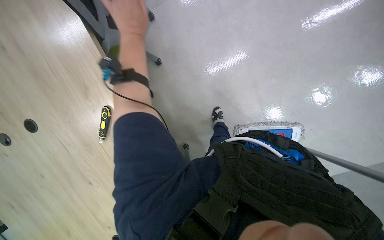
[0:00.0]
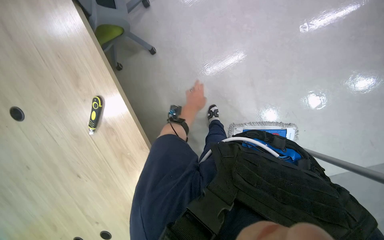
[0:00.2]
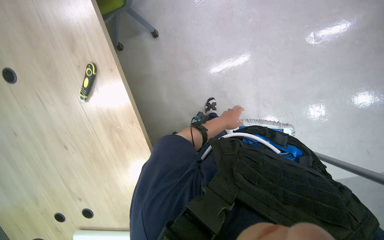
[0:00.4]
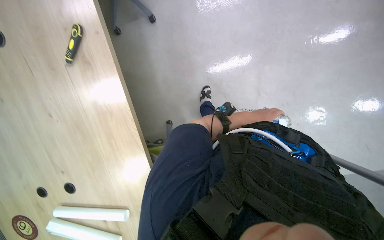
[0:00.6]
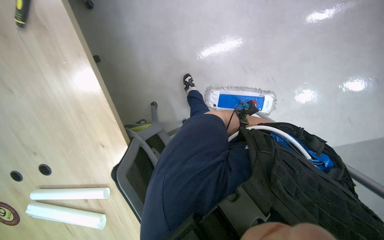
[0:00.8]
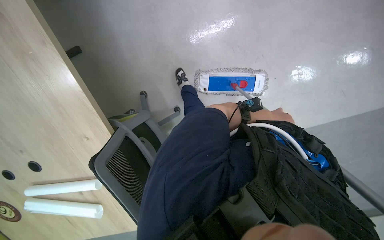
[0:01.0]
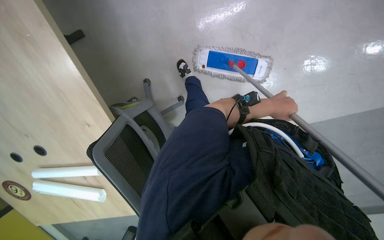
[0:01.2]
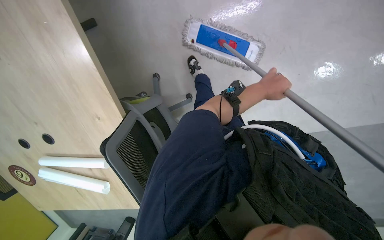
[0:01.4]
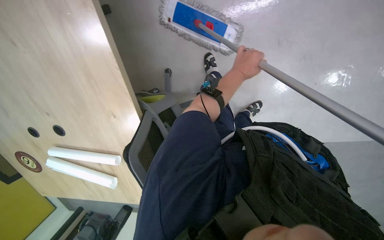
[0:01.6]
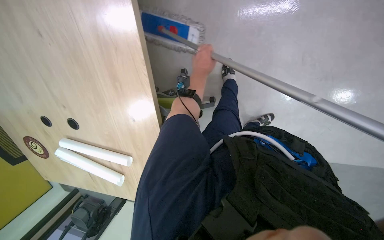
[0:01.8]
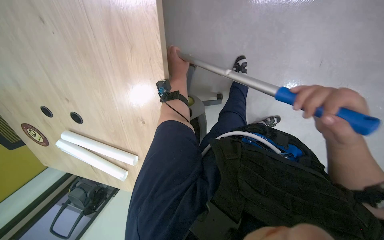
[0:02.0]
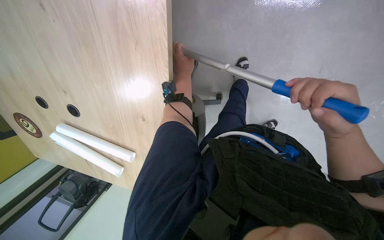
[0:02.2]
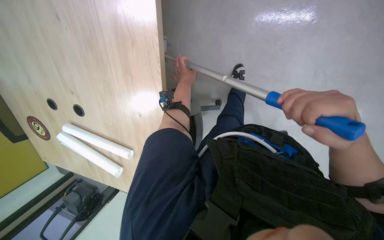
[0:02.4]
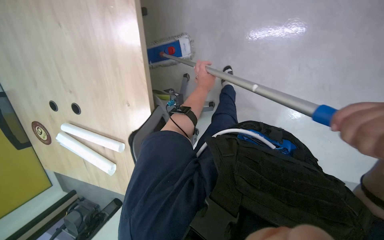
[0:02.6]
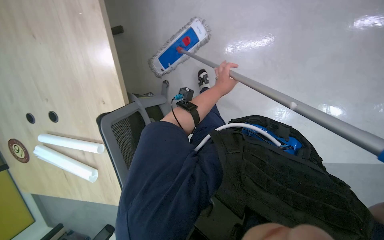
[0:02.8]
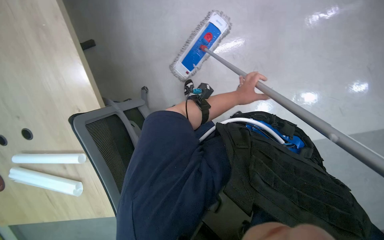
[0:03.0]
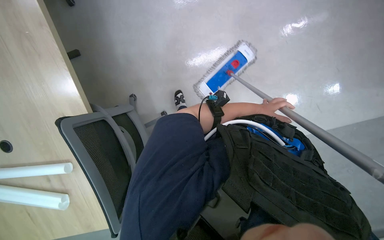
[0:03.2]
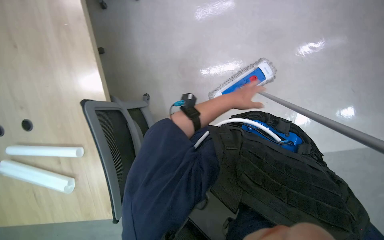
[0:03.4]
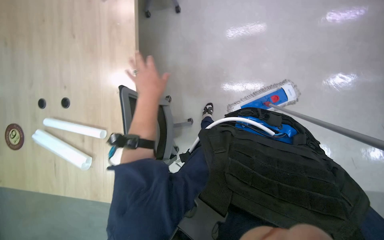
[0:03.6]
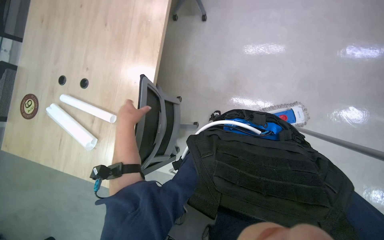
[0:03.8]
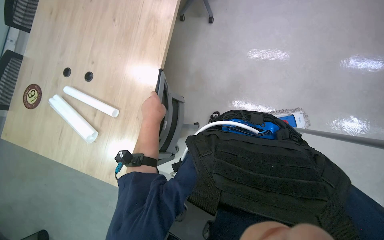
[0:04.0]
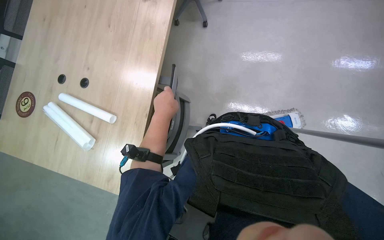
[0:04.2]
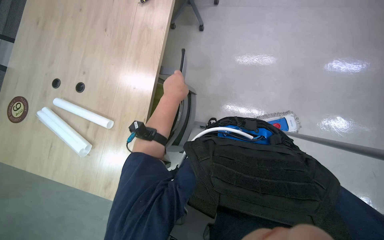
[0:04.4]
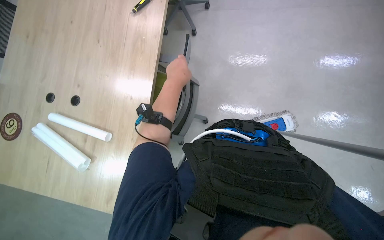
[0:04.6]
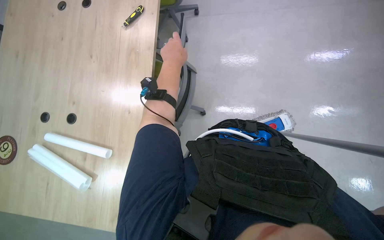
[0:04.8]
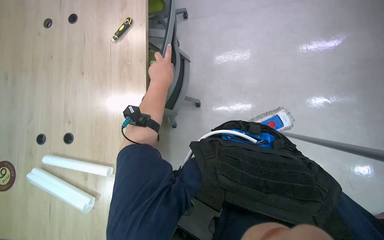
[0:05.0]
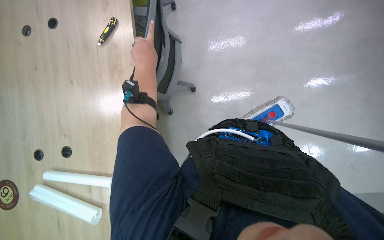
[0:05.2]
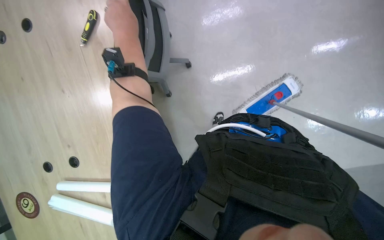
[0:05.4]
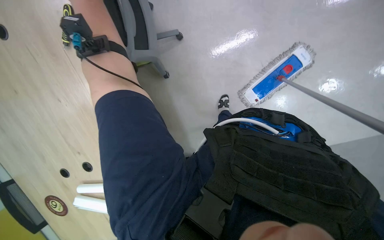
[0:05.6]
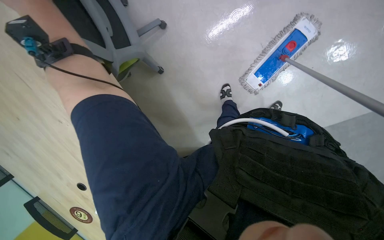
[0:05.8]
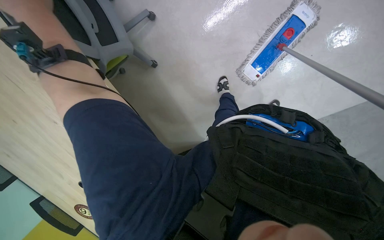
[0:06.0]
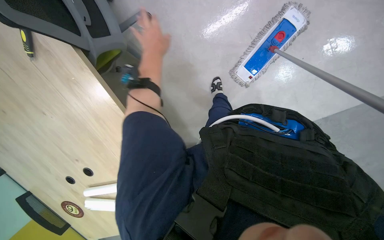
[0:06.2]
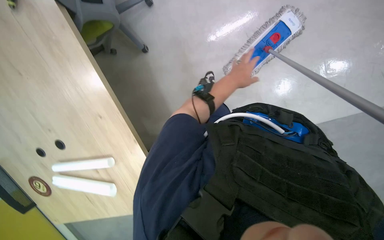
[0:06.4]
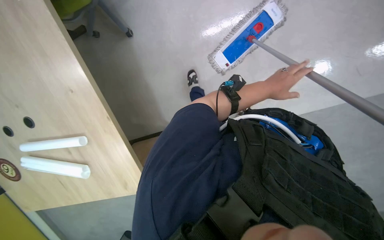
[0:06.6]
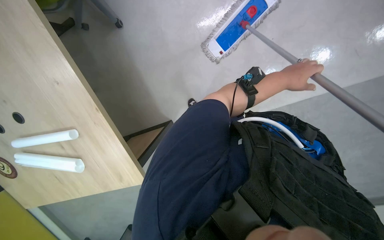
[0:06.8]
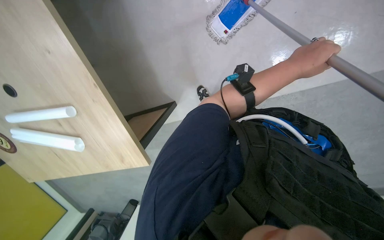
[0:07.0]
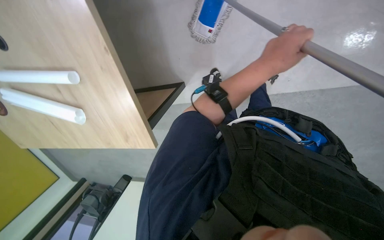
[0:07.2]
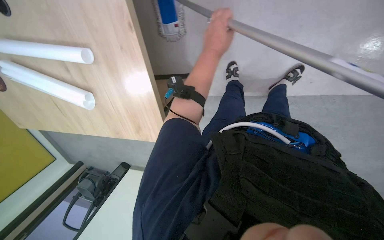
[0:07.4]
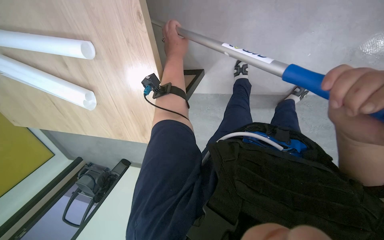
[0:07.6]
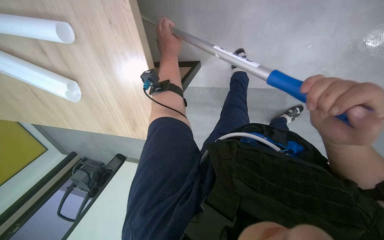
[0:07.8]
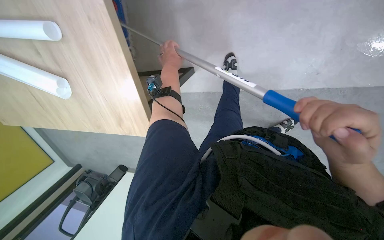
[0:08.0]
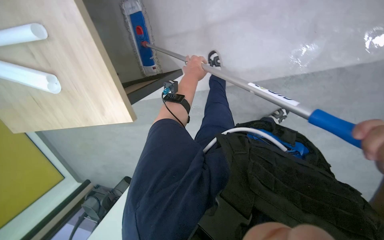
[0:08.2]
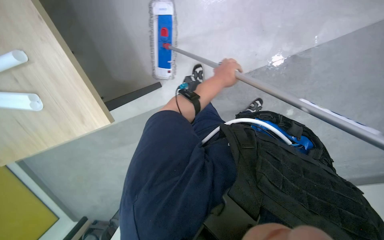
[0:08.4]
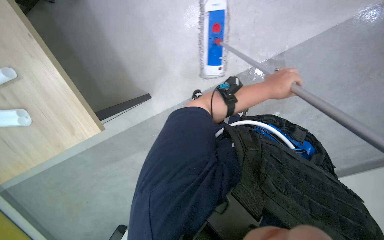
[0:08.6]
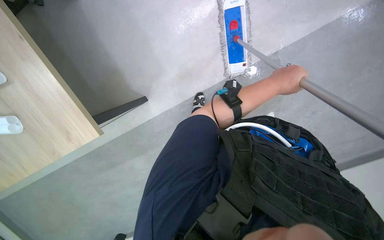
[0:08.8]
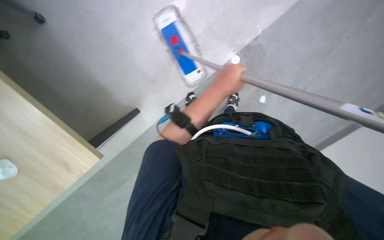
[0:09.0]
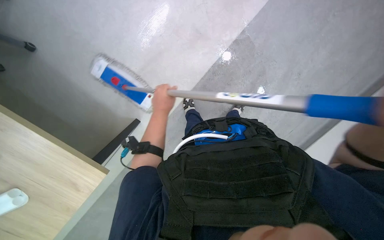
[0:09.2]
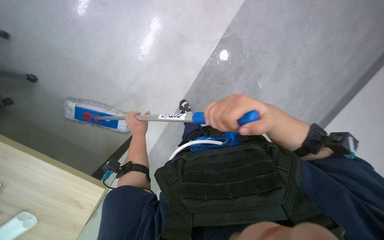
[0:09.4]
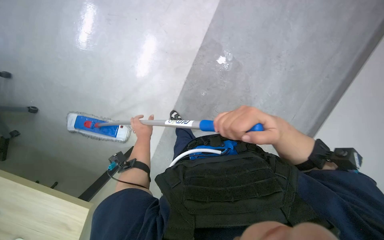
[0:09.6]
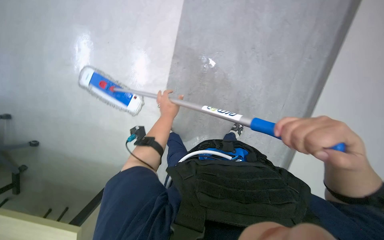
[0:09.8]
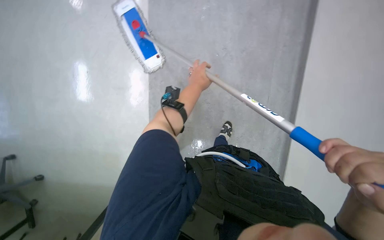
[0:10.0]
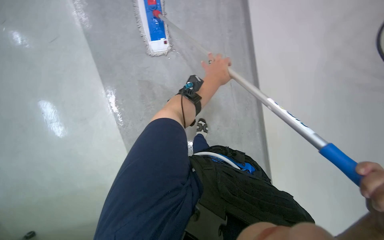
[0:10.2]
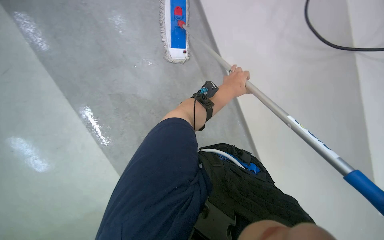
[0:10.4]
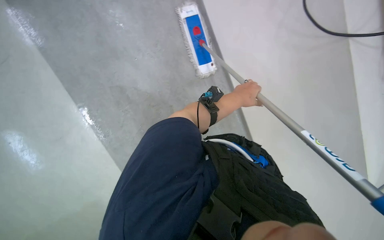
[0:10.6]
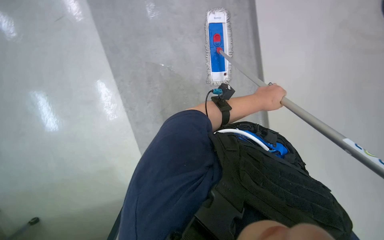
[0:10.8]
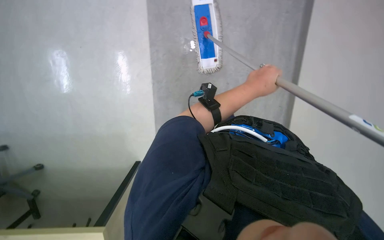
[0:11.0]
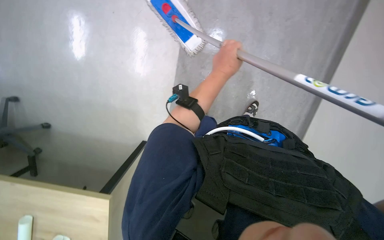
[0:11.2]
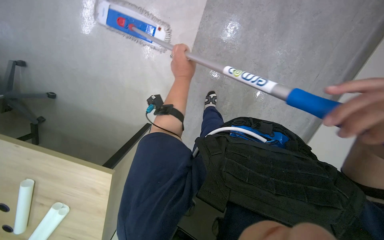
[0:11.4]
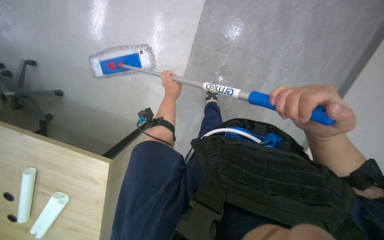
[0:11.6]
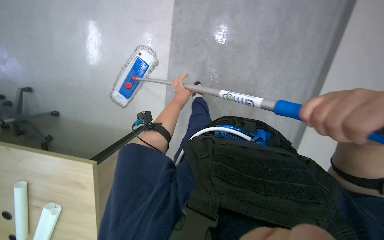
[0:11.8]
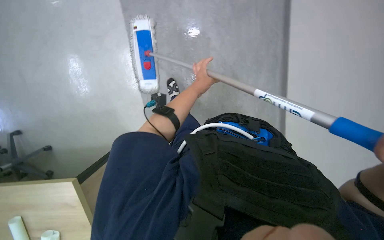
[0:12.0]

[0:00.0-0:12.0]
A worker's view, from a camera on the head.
Job: mopping floor.
The whole recording: Mopping office floor. The worker mops the office floor, moving chairs to access the area.
0:00.0 to 0:01.6: The wearer moves approximately 50 cm. The view tilts about 15 degrees downward.
0:01.6 to 0:03.0: The view pans to the left by roughly 20 degrees. The view tilts roughly 20 degrees upward. The left hand travels to the left and back again, about 15 cm each way.
0:03.0 to 0:04.4: The head rotates roughly 25 degrees to the left. The camera pitches upward, by about 15 degrees. The left hand swings left and right, some 50 cm each way, with 2 reversals.
0:04.4 to 0:06.0: The view tips downward by about 15 degrees. The scene turns about 30 degrees counterclockwise in the picture.
0:06.0 to 0:07.6: The wearer looks roughly 20 degrees further downward.
0:07.6 to 0:09.0: The left hand goes about 20 cm to the right.
0:09.0 to 0:10.4: The left hand moves approximately 25 cm to the left and comes back.
0:10.4 to 0:12.0: The left hand is displaced farther from the camera by roughly 10 cm, and travels to the left and back again, about 25 cm each way.

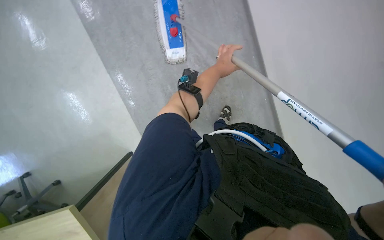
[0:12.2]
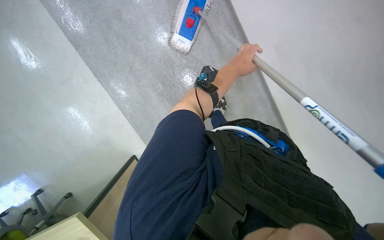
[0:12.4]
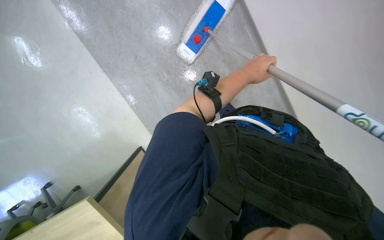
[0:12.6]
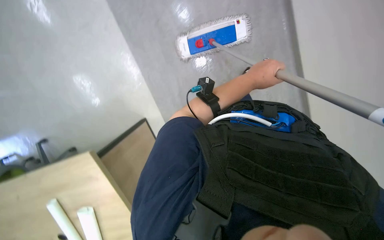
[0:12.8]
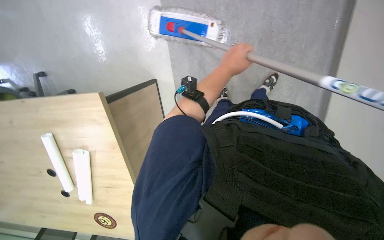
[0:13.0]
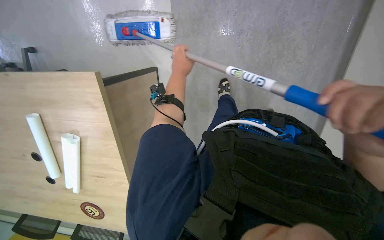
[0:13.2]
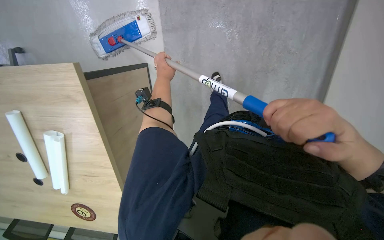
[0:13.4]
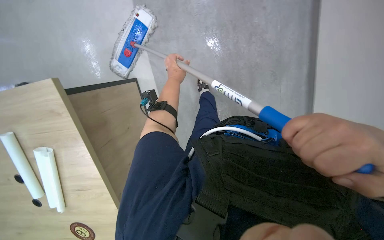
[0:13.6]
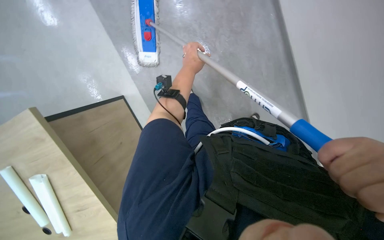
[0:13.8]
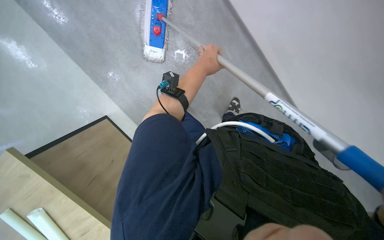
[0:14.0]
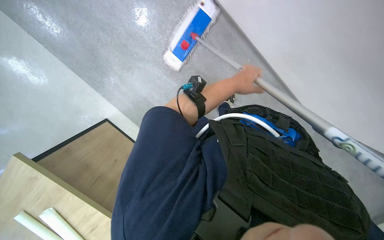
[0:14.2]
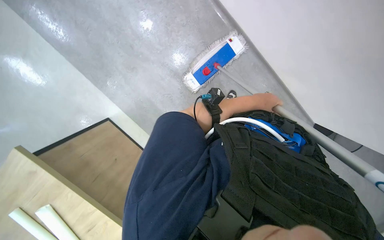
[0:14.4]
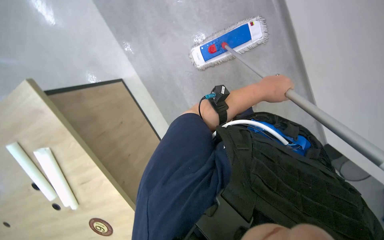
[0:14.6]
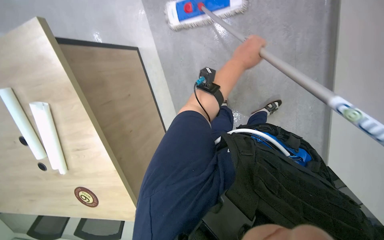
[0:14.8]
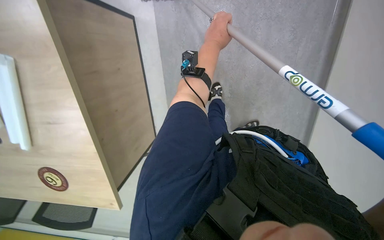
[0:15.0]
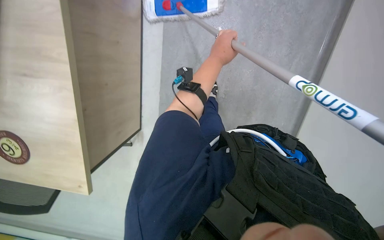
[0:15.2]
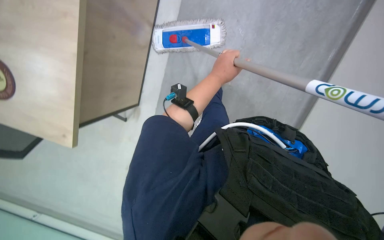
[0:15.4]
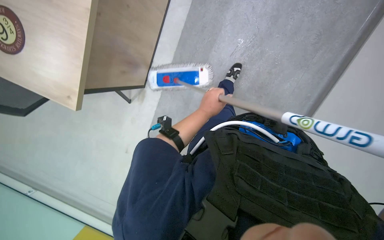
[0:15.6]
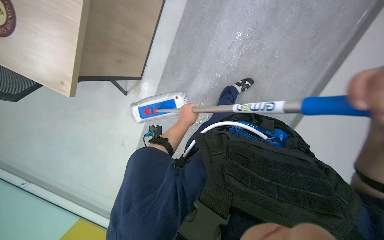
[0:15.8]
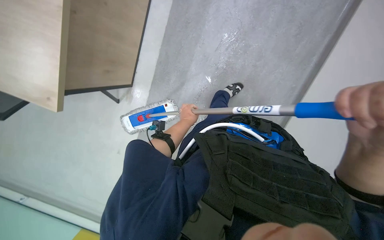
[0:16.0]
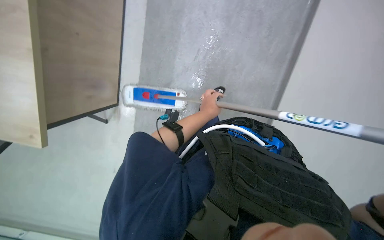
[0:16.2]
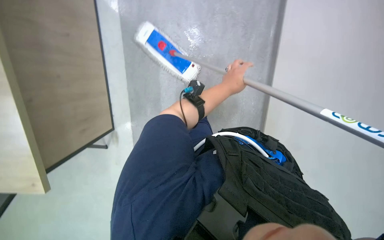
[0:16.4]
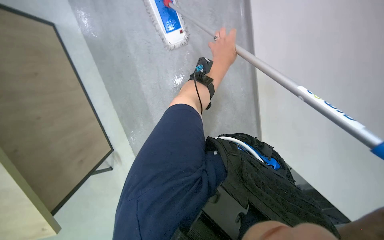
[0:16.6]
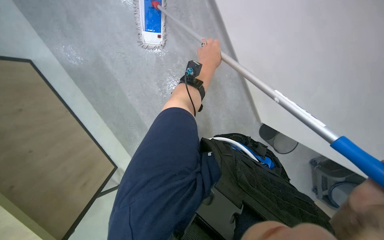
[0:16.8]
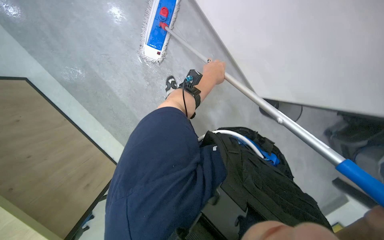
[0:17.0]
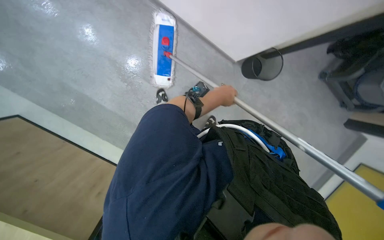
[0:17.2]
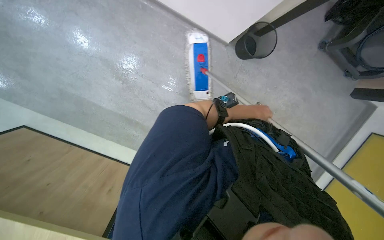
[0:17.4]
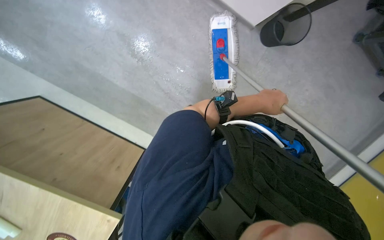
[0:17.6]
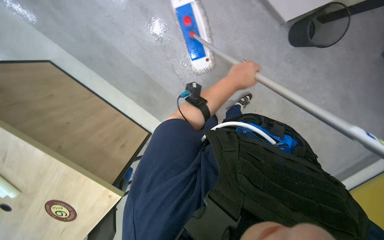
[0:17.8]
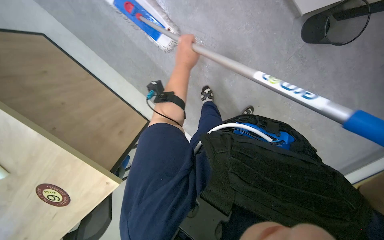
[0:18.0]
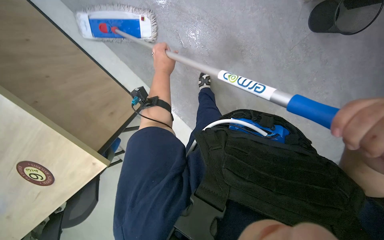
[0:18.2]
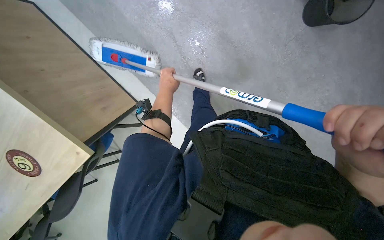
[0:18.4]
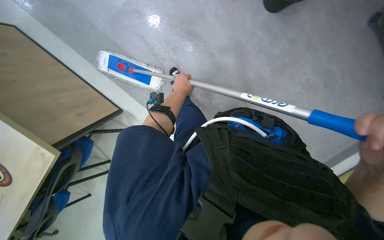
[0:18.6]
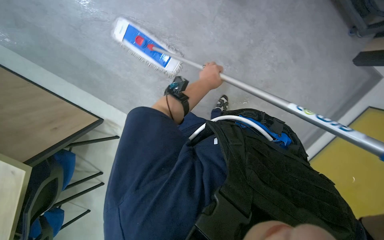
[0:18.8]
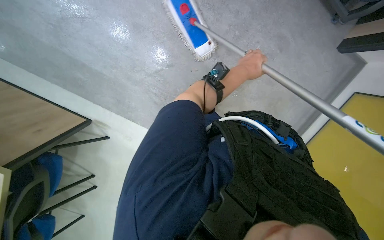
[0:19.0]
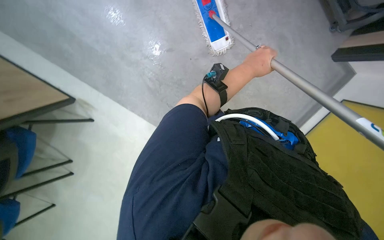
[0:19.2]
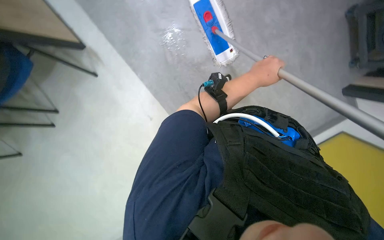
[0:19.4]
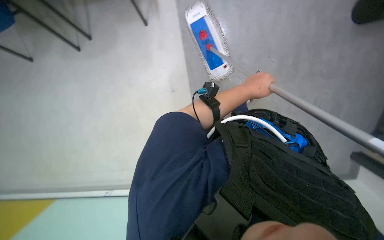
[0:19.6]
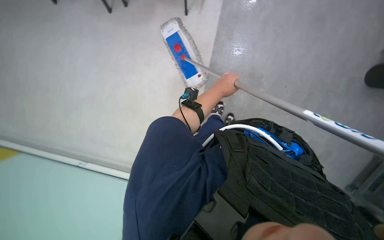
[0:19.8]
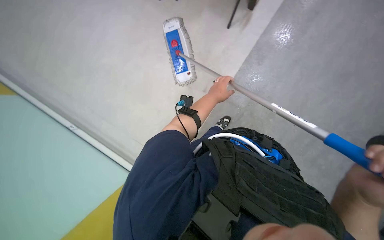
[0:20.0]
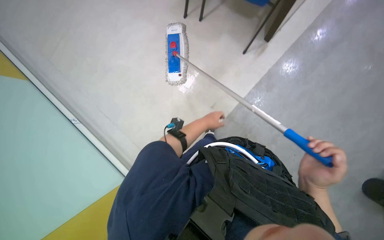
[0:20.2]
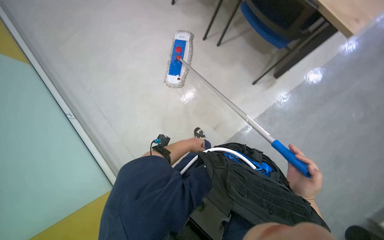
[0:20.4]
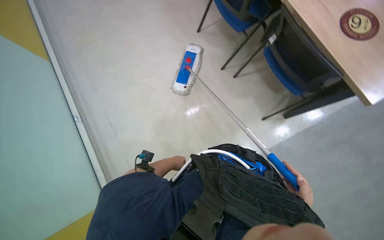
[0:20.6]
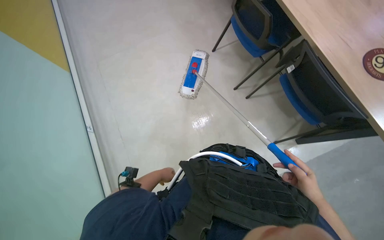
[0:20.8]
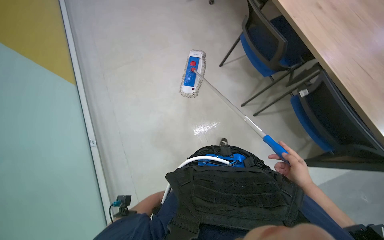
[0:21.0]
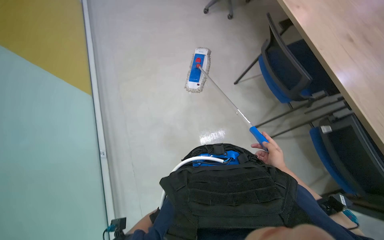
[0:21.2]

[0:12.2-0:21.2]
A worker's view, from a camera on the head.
Job: mopping floor.
The whole recording: Mopping office floor. The worker mops the office floor, moving chairs to access the area.
0:13.8 to 0:15.2: Everything in view rotates approximately 30 degrees clockwise.
0:15.2 to 0:16.6: The left hand travels down the picture and back again, approximately 25 cm each way.
0:16.6 to 0:18.2: The camera pitches downward, by approximately 15 degrees.
